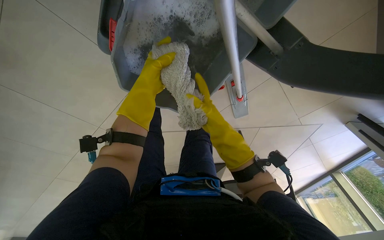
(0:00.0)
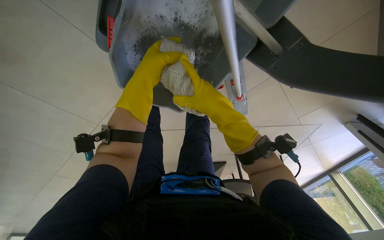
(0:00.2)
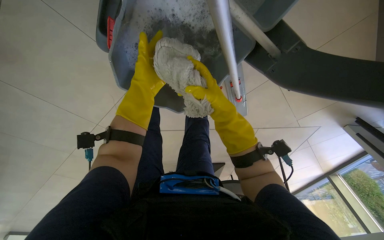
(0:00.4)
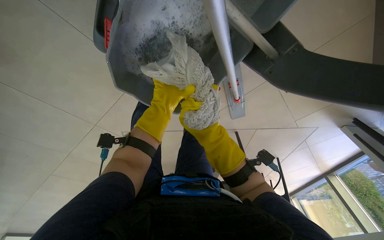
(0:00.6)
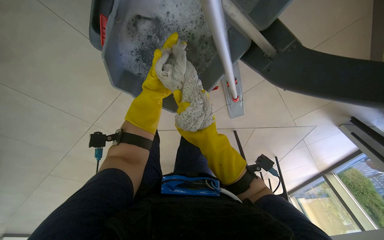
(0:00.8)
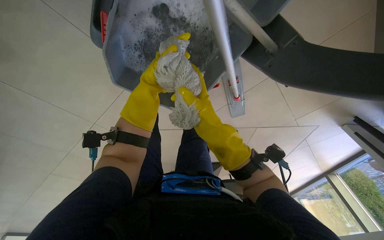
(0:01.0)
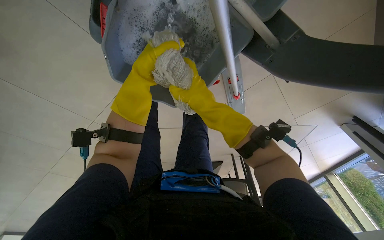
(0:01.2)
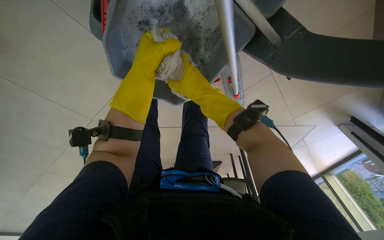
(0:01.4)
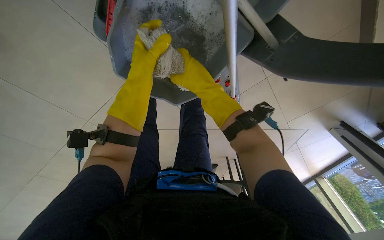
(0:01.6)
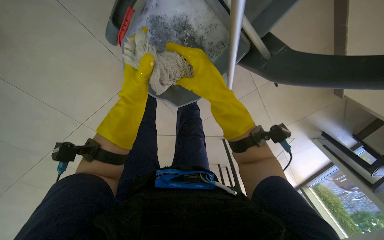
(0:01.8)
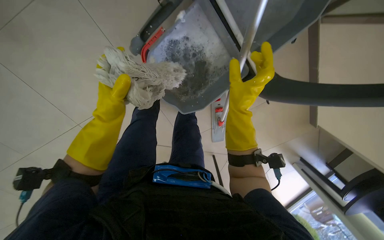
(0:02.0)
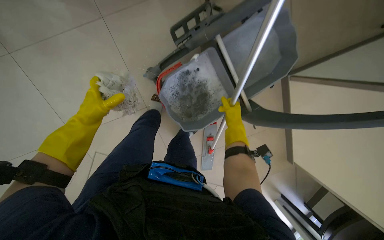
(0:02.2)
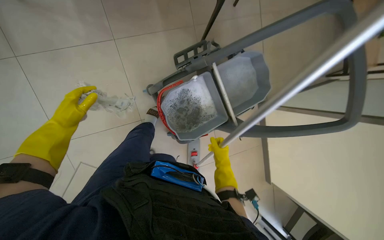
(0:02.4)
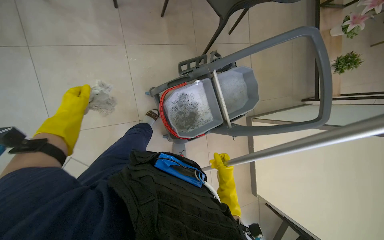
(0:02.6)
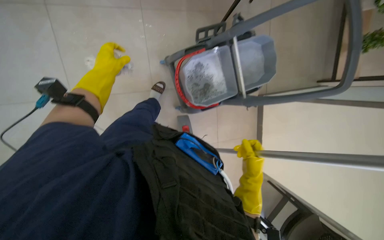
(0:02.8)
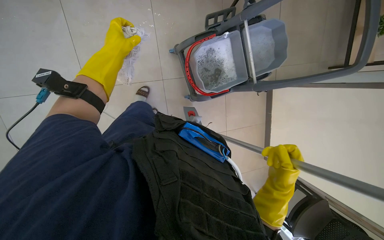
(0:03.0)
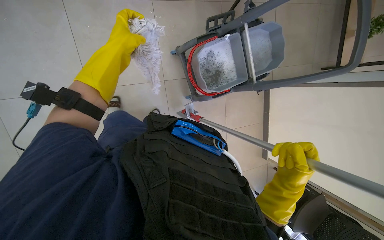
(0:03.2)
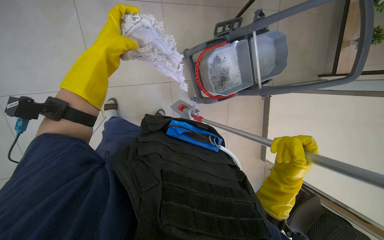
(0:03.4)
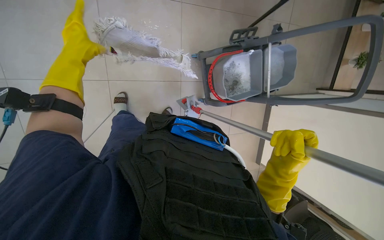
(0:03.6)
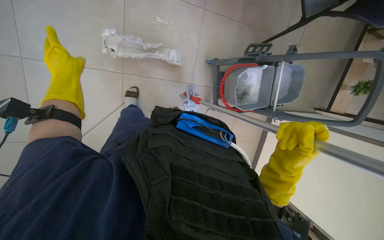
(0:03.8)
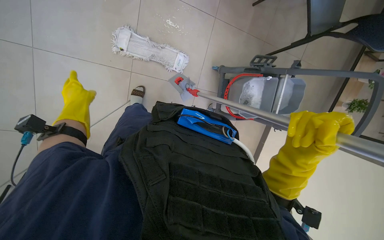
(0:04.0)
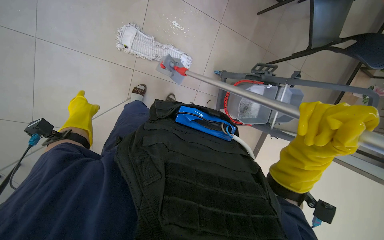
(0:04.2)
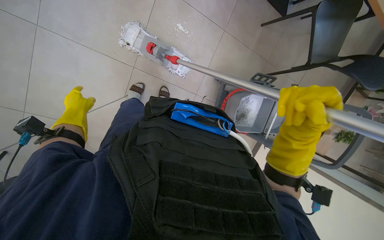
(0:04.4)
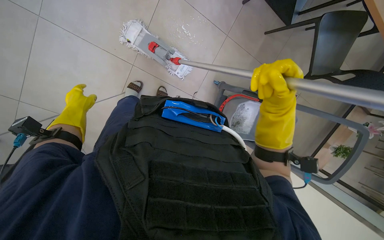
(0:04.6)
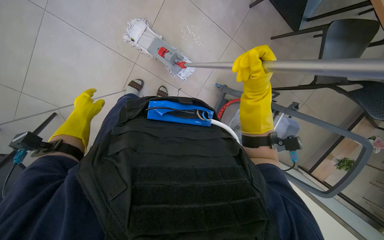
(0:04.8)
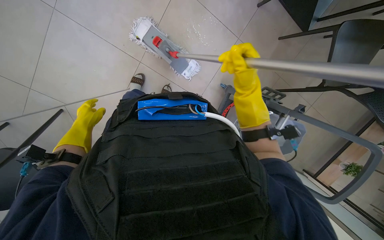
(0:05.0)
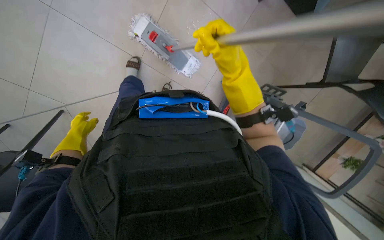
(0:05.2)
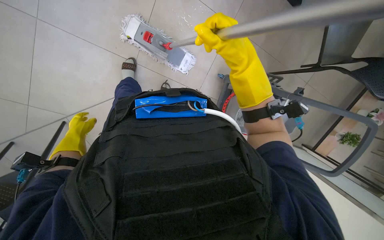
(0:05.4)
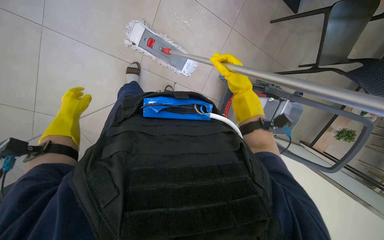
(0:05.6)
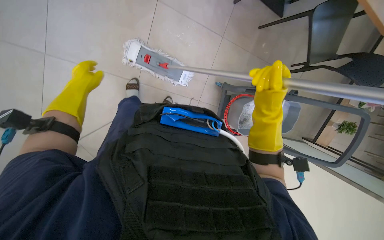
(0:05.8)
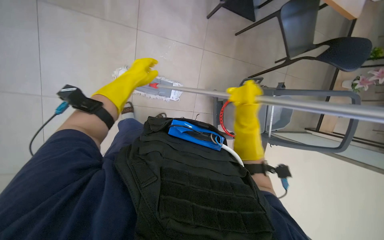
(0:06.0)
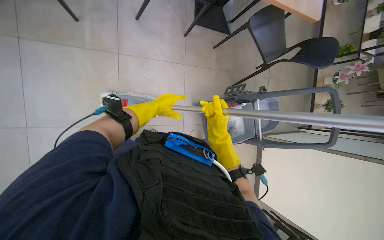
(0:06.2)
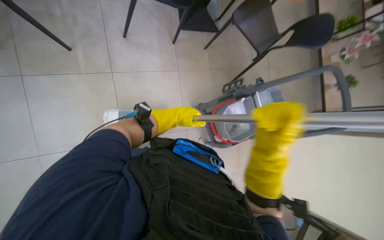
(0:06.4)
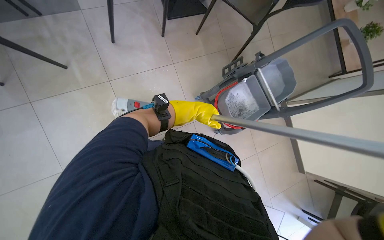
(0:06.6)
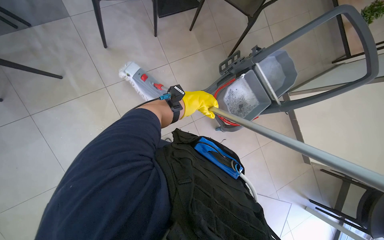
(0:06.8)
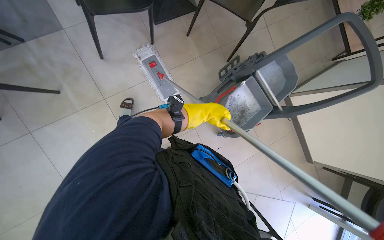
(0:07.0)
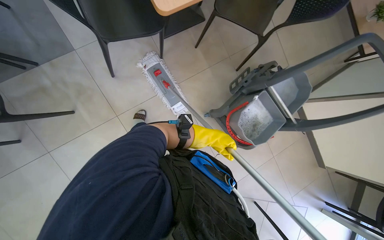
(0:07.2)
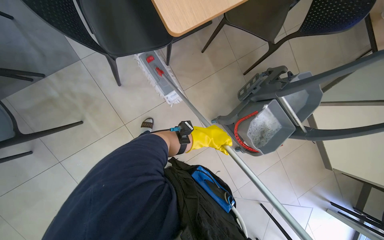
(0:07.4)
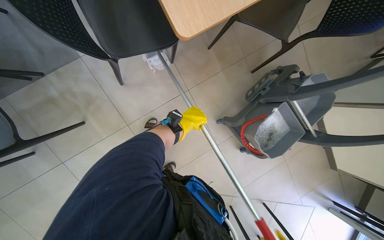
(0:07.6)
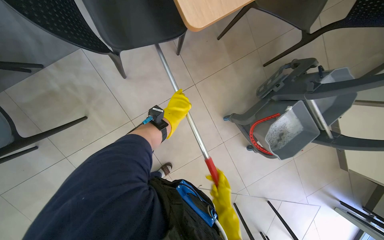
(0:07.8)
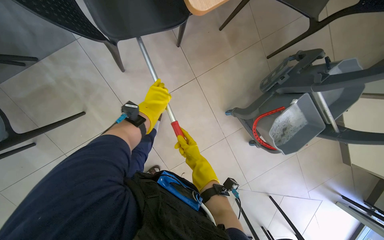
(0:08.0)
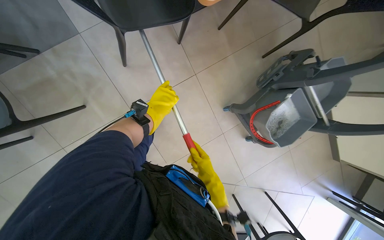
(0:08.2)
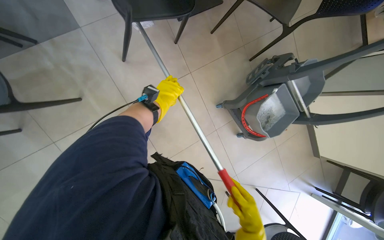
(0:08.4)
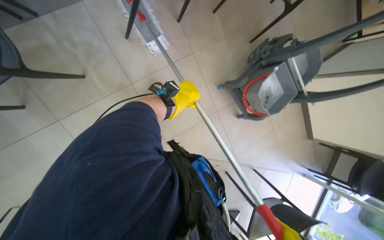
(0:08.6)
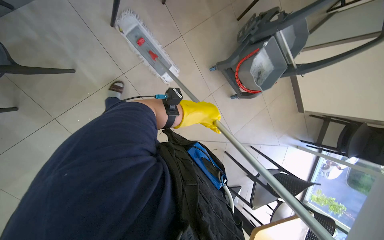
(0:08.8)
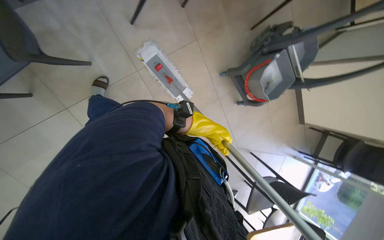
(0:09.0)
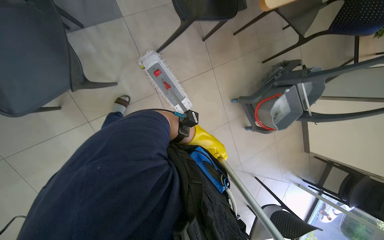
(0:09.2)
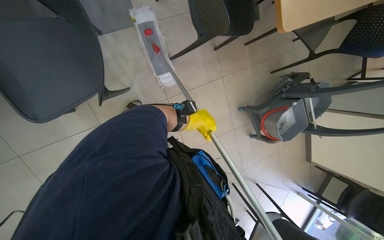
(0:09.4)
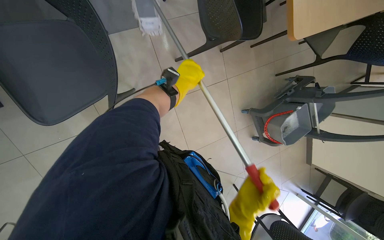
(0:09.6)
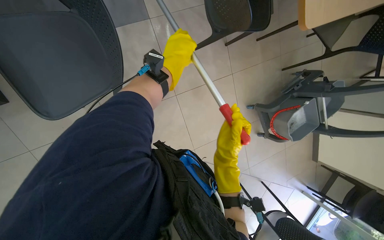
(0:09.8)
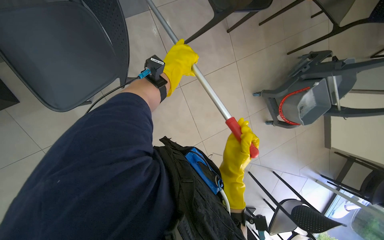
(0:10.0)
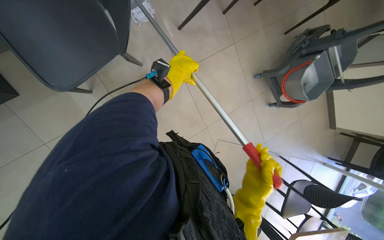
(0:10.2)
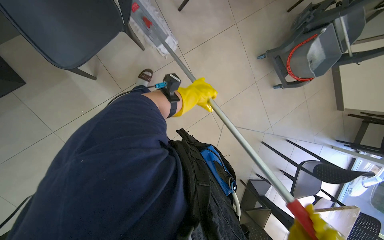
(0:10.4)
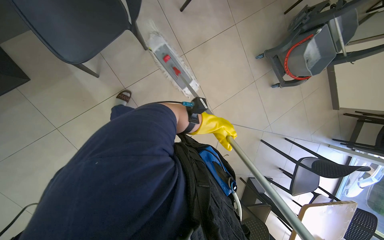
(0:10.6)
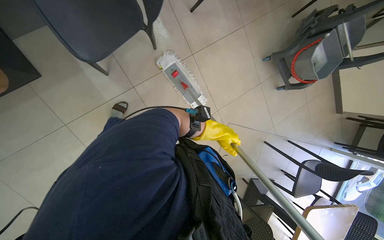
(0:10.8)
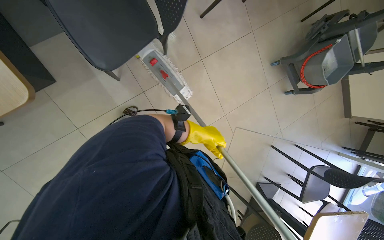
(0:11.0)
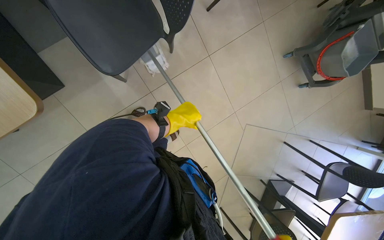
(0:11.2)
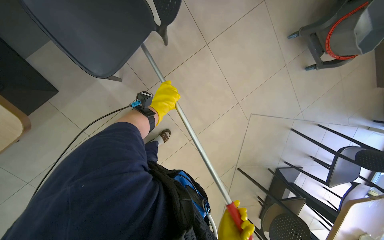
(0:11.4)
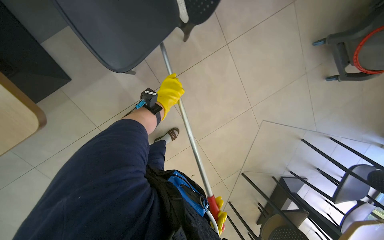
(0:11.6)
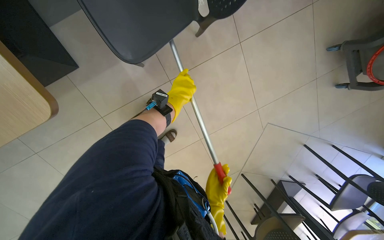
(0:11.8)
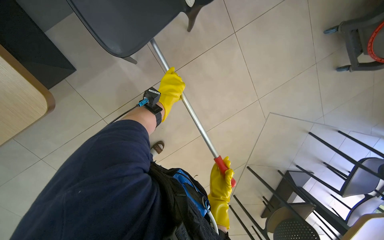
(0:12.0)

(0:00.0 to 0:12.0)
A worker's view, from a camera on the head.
Job: preparing cleaning supplies.
The whole recording: Cleaning mop head. The worker detaches and cleans the mop head in a bucket.
0:00.0 - 0:01.6: The left hand moves roughly 5 cm nearer to the camera and comes back. Meanwhile the right hand shifts some 10 cm up the picture.
0:01.6 - 0:03.0: The head travels about 60 cm. The view swings about 25 degrees to the right. The wearer looks approximately 30 degrees further upward.
0:03.0 - 0:04.4: The right hand is displaced nearer to the camera and up the picture by some 30 cm. Meanwhile the left hand travels to the left and down the picture by about 50 cm.
0:06.0 - 0:07.6: The camera travels approximately 70 cm. Everything in view rotates roughly 35 degrees counterclockwise.
0:07.6 - 0:09.0: The head travels approximately 50 cm.
0:10.4 - 0:12.0: The left hand goes about 35 cm to the left.

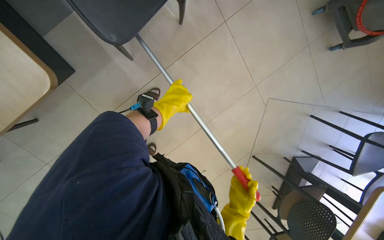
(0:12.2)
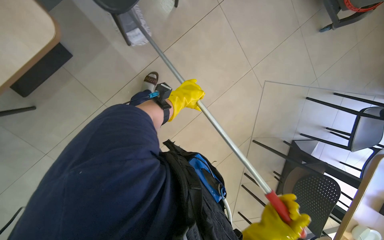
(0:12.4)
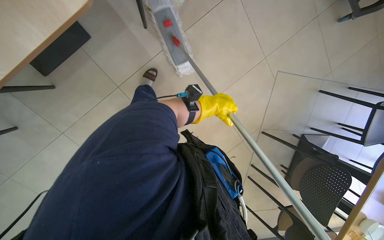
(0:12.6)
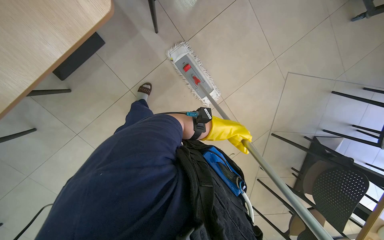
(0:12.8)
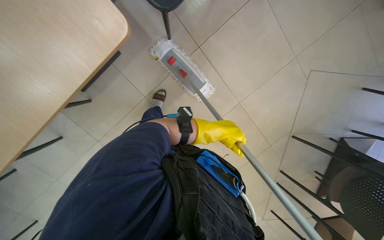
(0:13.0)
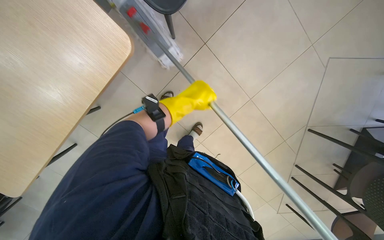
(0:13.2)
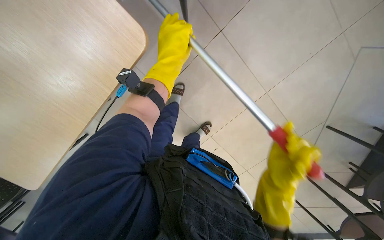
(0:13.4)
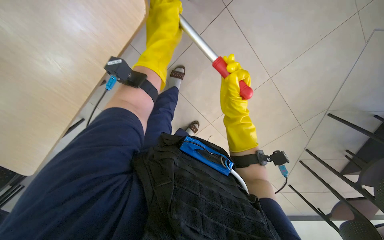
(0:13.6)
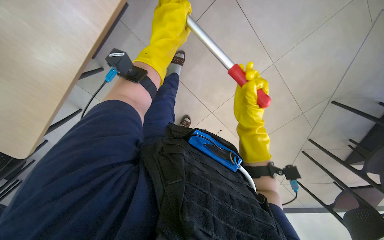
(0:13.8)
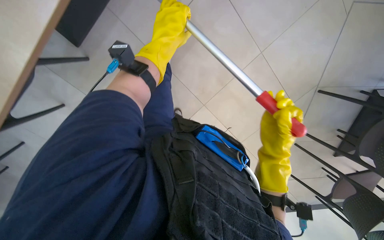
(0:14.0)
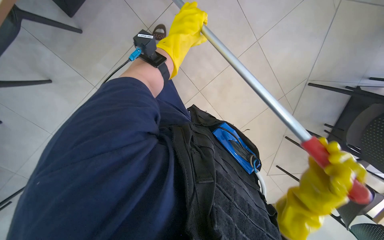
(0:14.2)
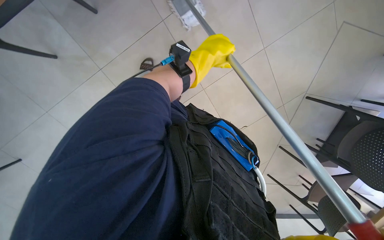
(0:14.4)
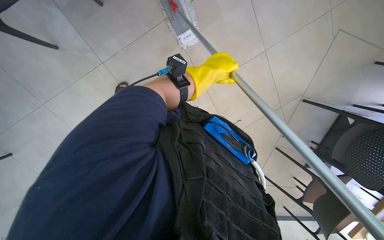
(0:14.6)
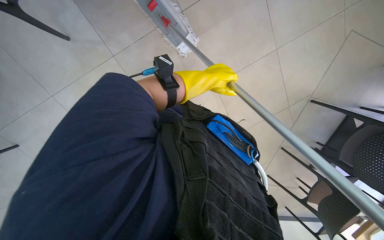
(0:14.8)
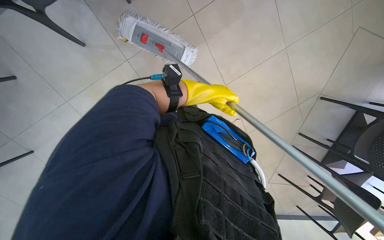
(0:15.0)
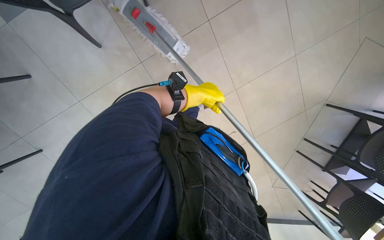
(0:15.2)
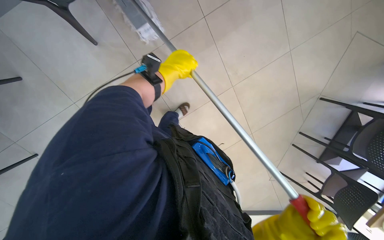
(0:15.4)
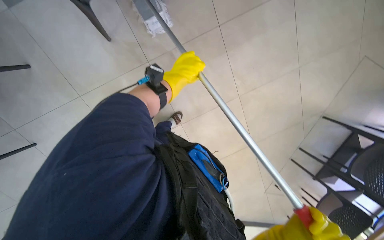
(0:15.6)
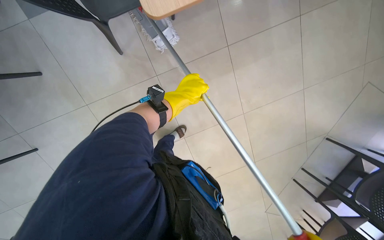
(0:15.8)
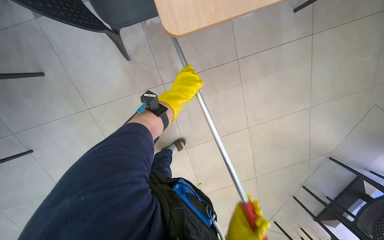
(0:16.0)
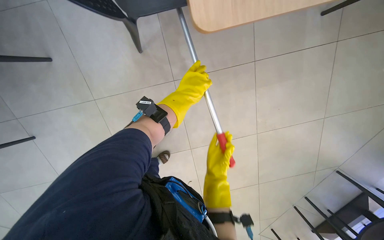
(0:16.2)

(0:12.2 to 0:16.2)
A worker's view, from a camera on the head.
Job: preparing cleaning supplies.
The whole recording: Cleaning mop head. The worker detaches and cleans the mop head in a bucket.
0:12.2 - 0:13.6: The camera pitches downward, by roughly 20 degrees. The left hand travels up the picture and nearer to the camera by roughly 20 cm.
0:13.6 - 0:14.8: The left hand heads farther from the camera, covering approximately 10 cm.
0:14.8 - 0:16.2: The left hand travels to the left by some 10 cm.

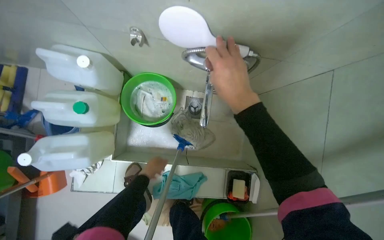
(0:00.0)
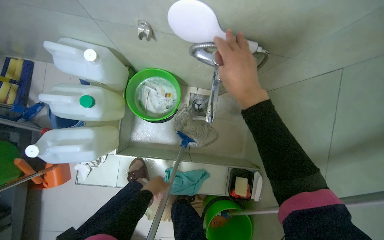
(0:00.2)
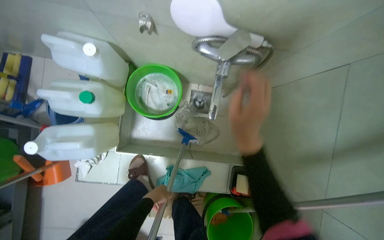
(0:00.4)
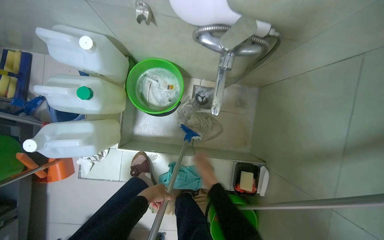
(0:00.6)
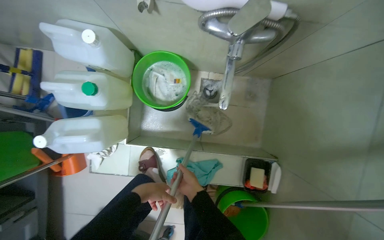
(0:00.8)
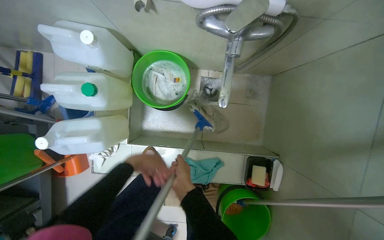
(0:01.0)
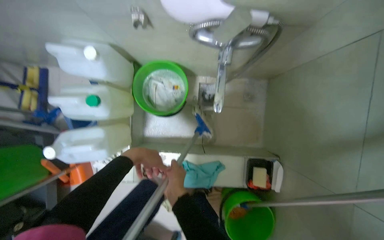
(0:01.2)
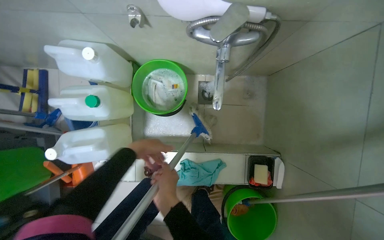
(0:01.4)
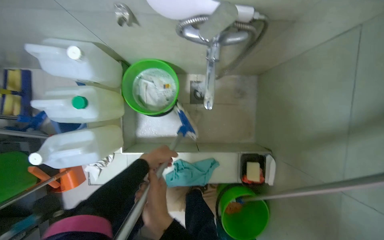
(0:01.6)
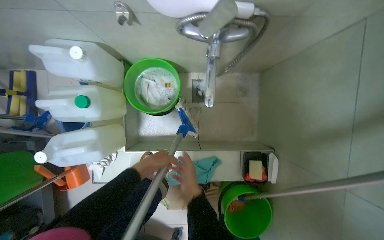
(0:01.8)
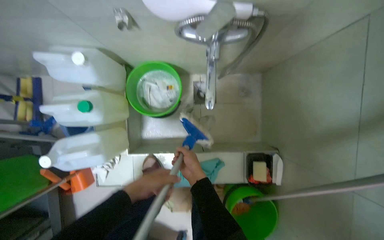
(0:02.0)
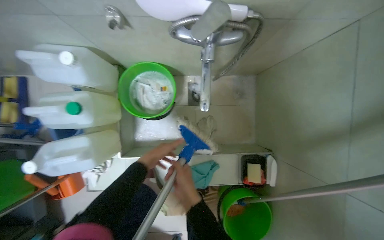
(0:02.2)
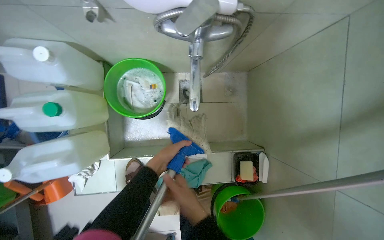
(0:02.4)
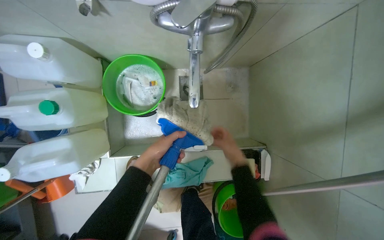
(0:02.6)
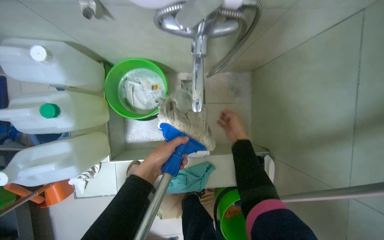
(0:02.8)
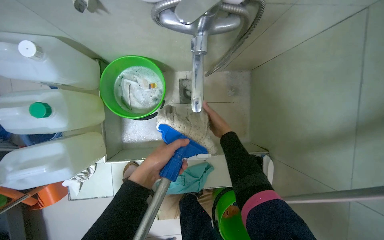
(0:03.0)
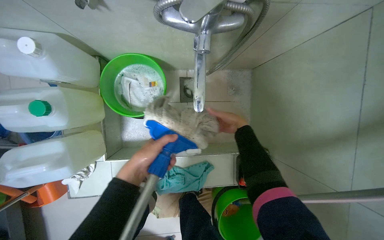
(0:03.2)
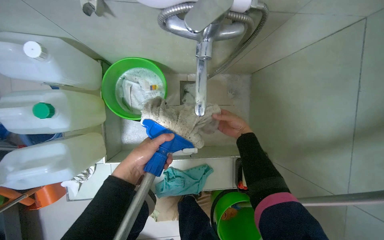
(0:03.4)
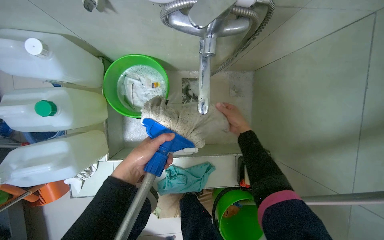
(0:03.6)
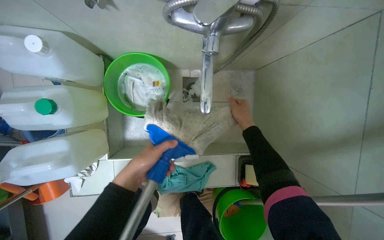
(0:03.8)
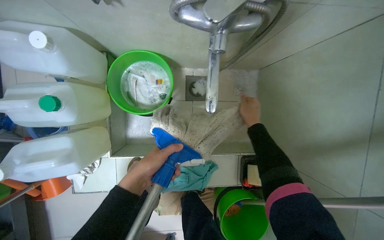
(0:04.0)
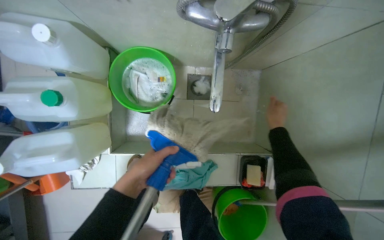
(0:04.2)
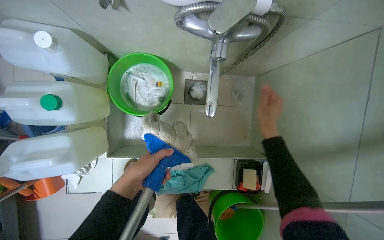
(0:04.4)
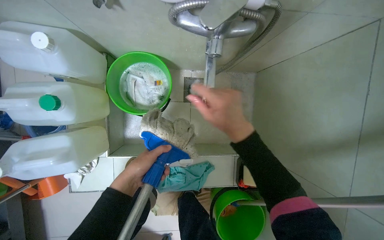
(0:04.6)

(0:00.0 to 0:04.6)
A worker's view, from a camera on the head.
Job: preparing cleaning supplies.
The whole recording: Cleaning mop and handle. The worker cleans the mop head under the faucet and wipes the mop handle.
0:00.0 - 0:01.6: The left hand reaches approximately 15 cm down the picture, then returns.
0:03.0 - 0:04.6: The right hand shifts approximately 25 cm nearer to the camera.
